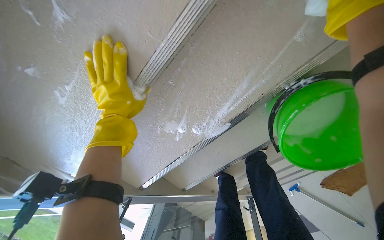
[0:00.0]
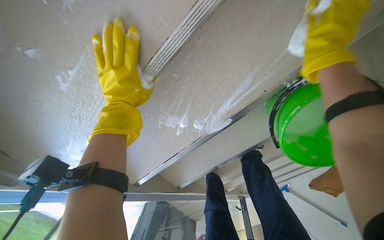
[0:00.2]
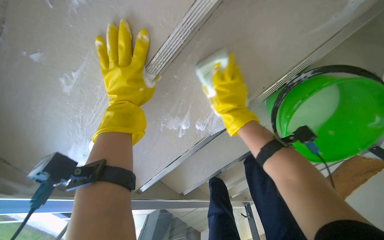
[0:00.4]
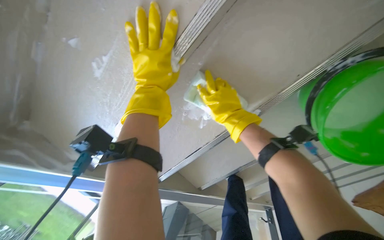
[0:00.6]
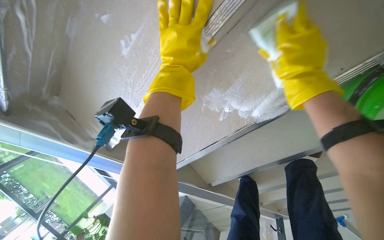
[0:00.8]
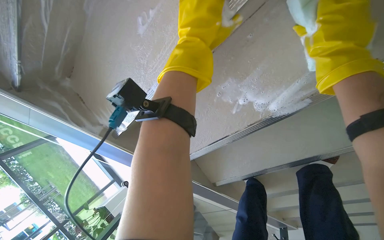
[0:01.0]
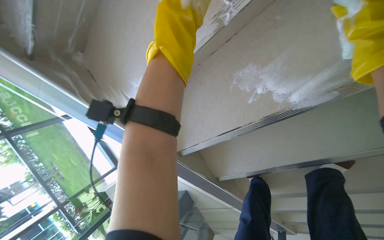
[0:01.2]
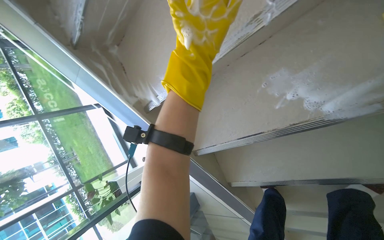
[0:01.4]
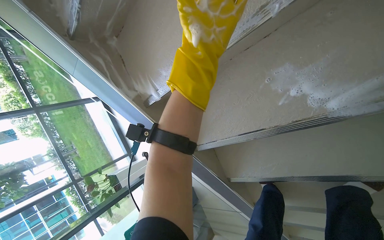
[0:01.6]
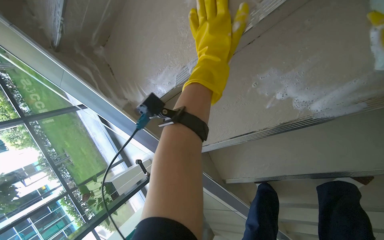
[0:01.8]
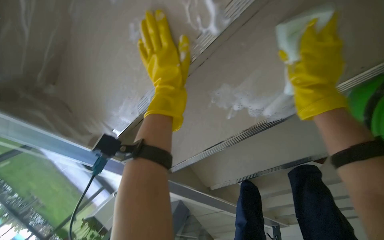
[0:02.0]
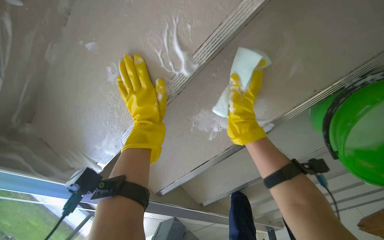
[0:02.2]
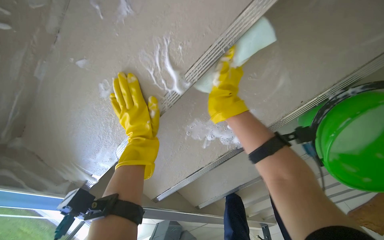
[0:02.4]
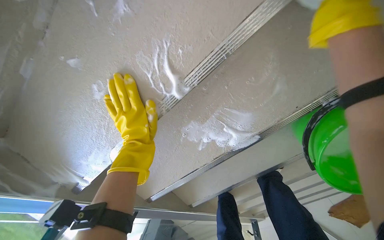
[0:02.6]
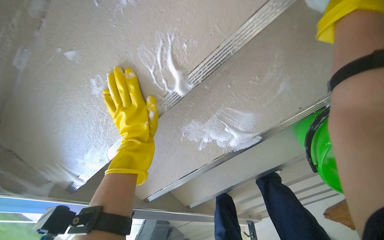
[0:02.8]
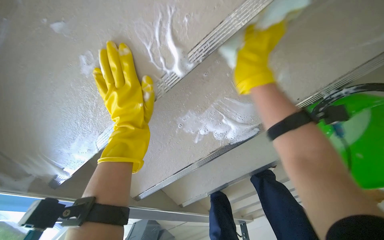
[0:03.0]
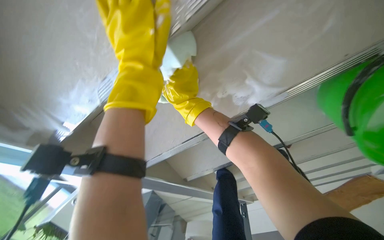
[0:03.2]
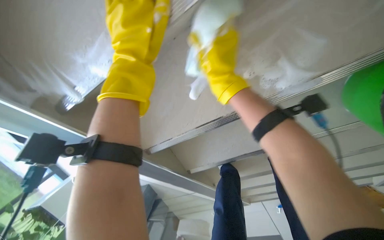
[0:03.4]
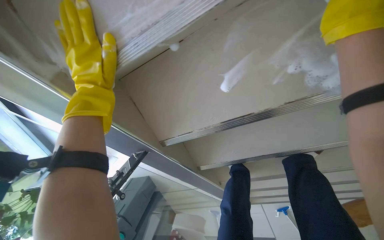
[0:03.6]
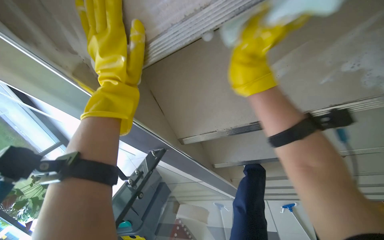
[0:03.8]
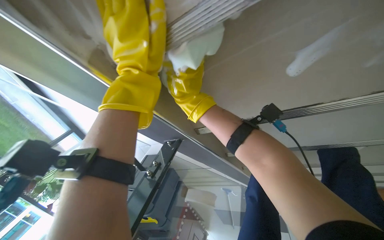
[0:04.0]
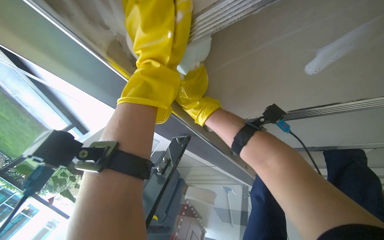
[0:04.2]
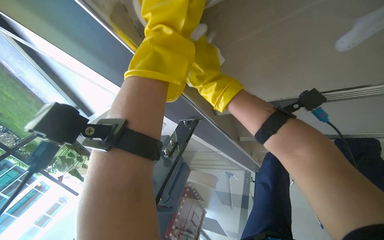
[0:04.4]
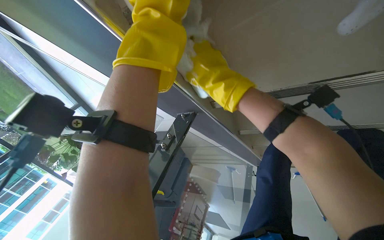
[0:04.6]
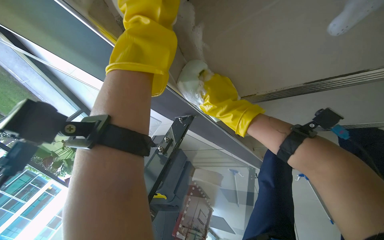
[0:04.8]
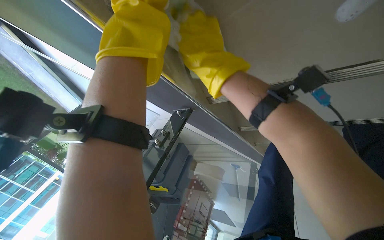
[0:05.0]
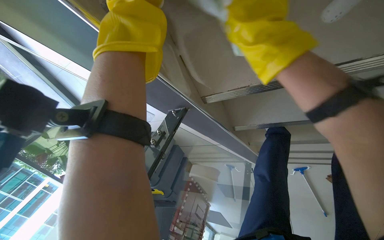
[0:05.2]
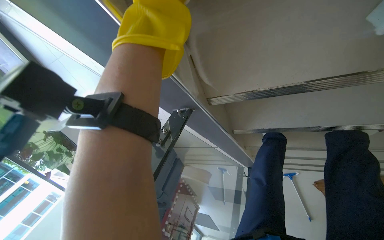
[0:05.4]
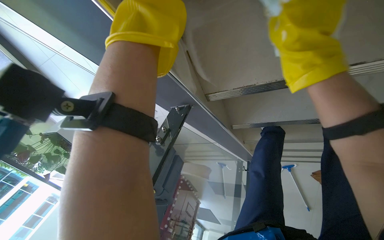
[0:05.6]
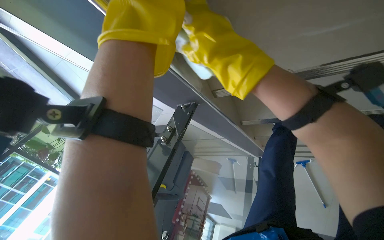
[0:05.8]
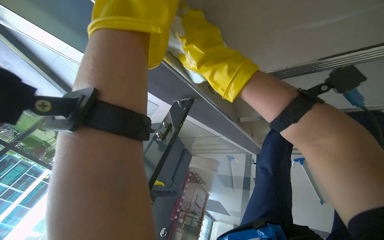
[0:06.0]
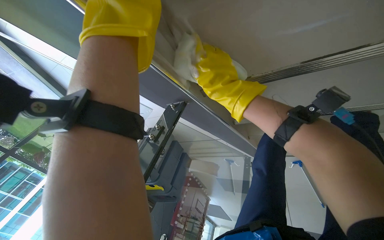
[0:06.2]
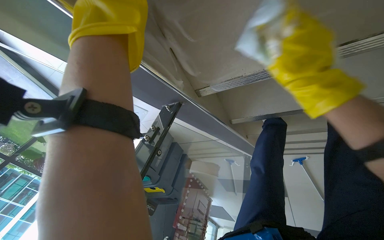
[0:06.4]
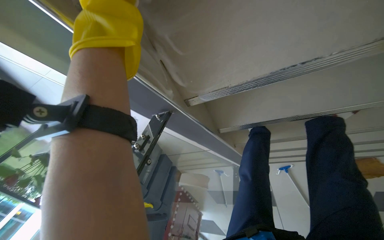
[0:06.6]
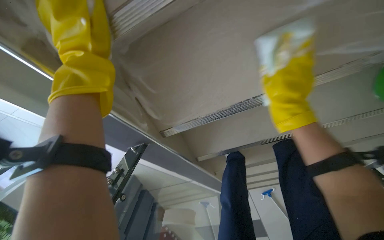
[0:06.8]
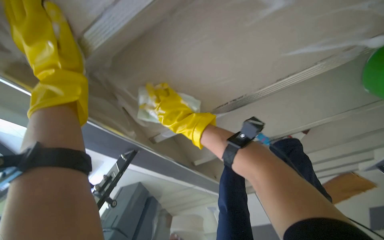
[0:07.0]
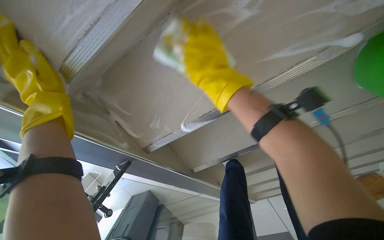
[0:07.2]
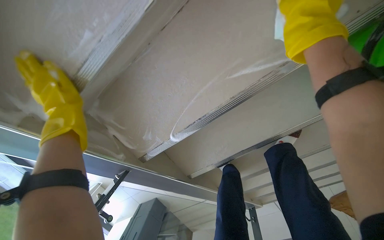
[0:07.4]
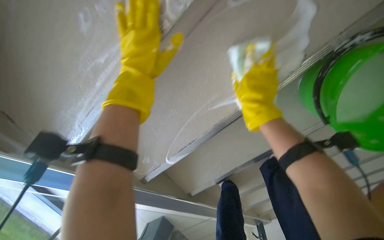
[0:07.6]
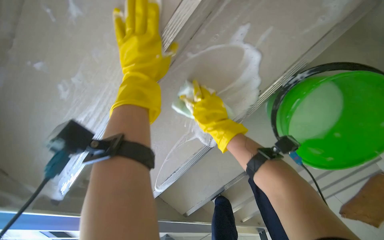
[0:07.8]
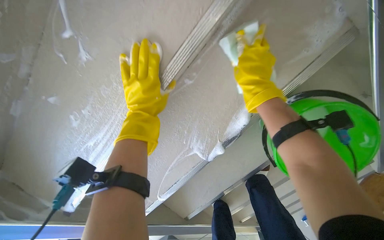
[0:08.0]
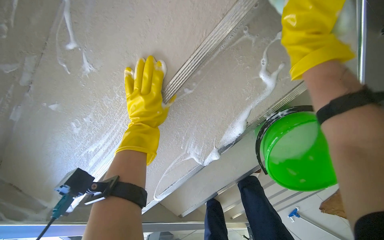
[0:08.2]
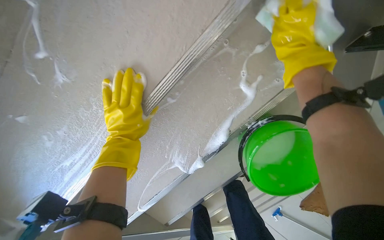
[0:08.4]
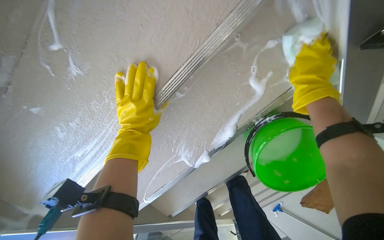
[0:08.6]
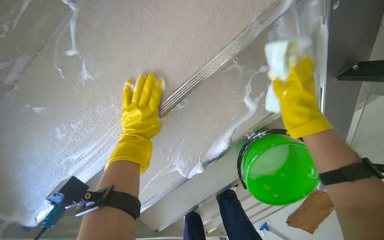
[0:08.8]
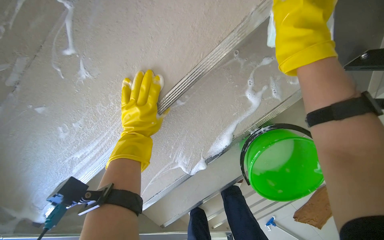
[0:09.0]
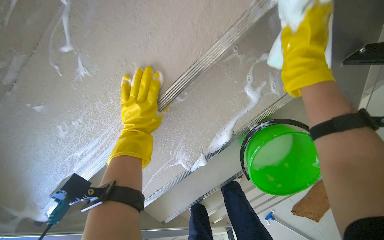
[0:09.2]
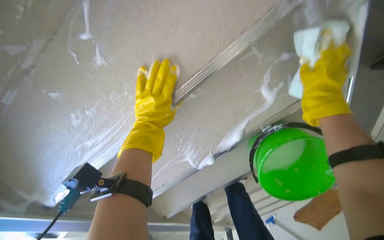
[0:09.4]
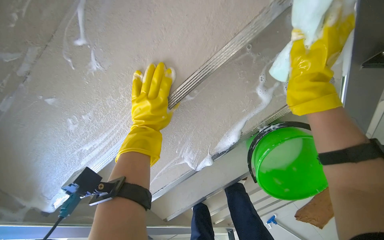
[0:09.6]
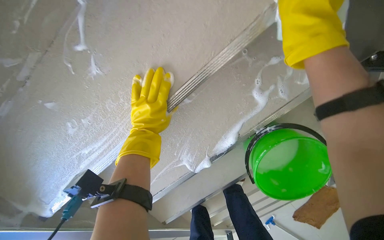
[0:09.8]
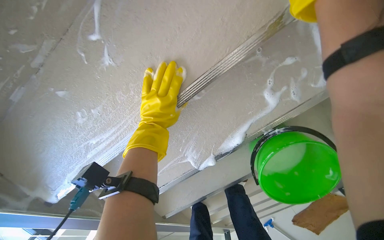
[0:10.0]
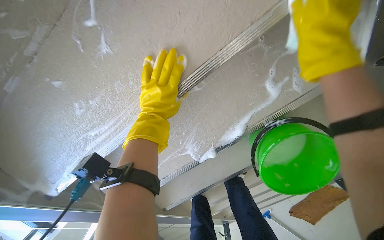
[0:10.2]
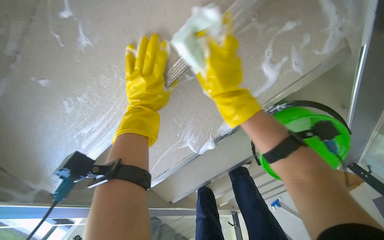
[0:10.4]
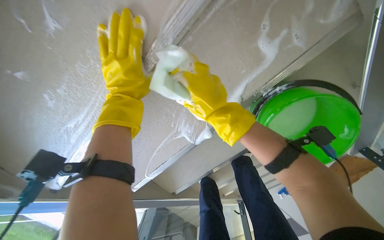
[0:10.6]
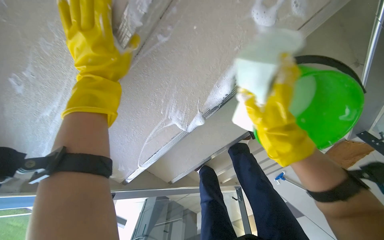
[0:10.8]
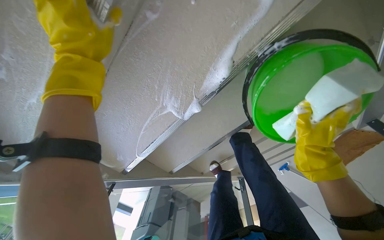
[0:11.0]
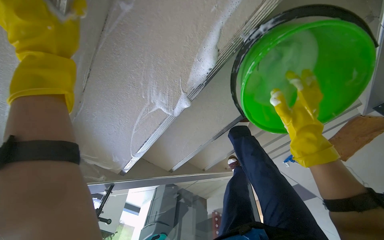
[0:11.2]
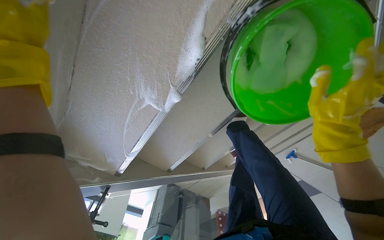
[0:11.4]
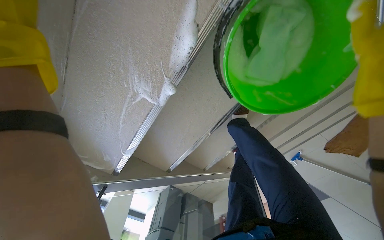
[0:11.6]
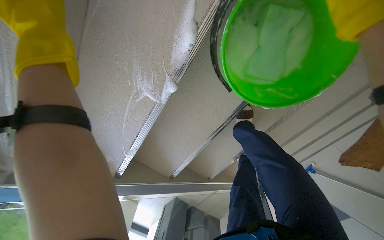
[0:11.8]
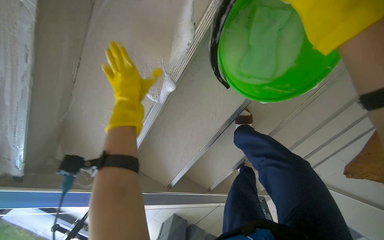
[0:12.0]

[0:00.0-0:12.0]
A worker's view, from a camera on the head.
Job: wiping surfaces.
The whole recording: Scrubbing underside of stairs. The worker scrubs the underside of the stairs with a sponge and cleaning solution.
0:00.0 to 0:01.6: The wearer looks approximately 30 degrees further to the left.
0:01.6 to 0:03.0: The head rotates approximately 30 degrees to the right.
0:03.0 to 0:04.4: The head travels some 50 cm. The camera pitches downward, by about 20 degrees.
0:06.0 to 0:07.6: The camera is carried some 40 cm. The view tips upward by about 30 degrees.
0:07.6 to 0:09.0: The right hand shifts roughly 40 cm up the picture and nearer to the camera, and reaches approximately 30 cm to the right, then returns.

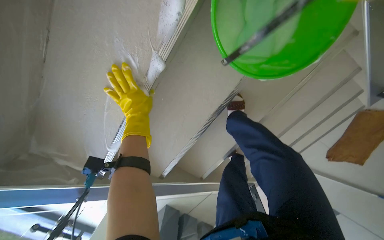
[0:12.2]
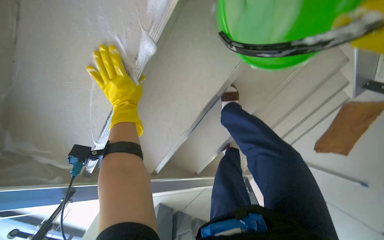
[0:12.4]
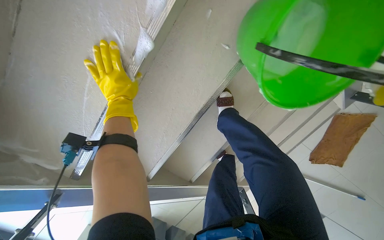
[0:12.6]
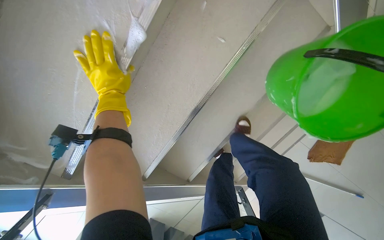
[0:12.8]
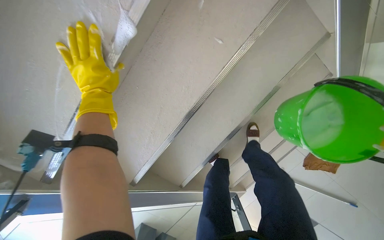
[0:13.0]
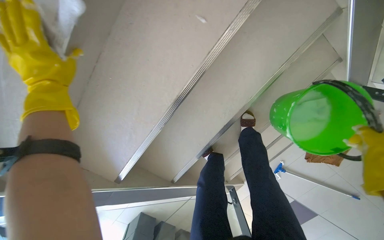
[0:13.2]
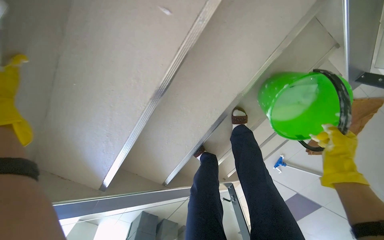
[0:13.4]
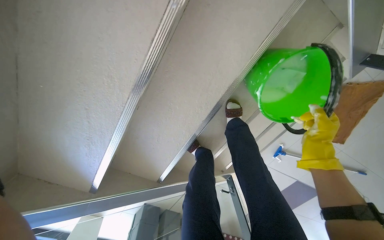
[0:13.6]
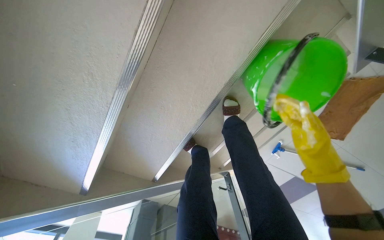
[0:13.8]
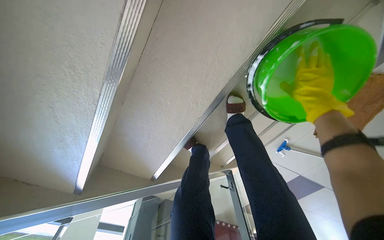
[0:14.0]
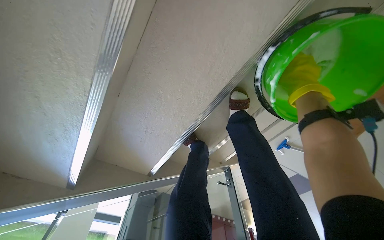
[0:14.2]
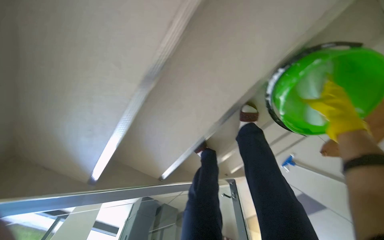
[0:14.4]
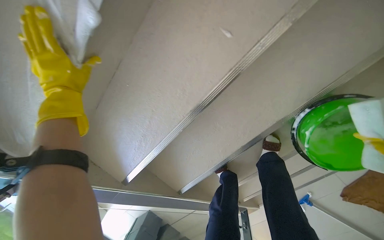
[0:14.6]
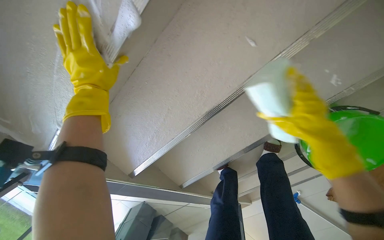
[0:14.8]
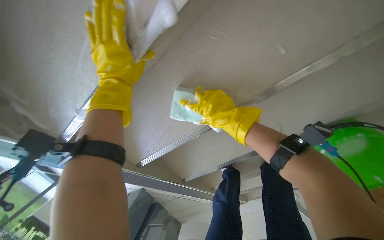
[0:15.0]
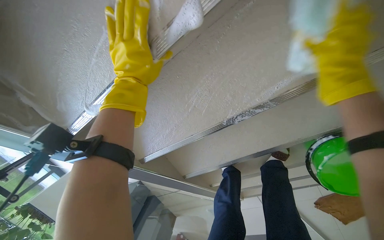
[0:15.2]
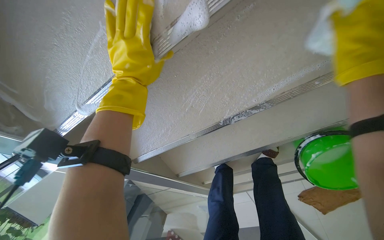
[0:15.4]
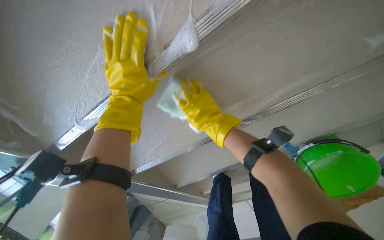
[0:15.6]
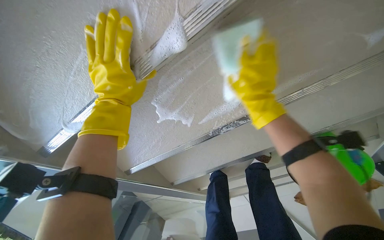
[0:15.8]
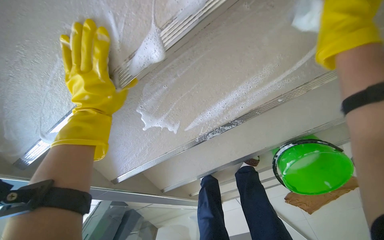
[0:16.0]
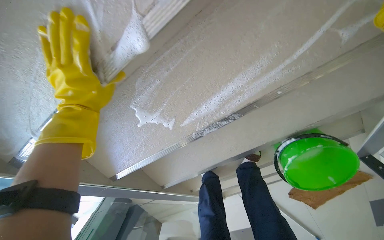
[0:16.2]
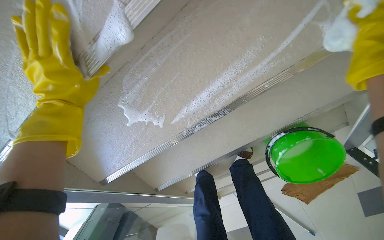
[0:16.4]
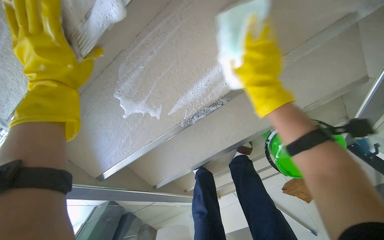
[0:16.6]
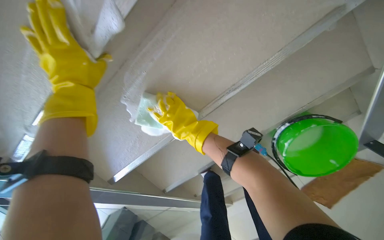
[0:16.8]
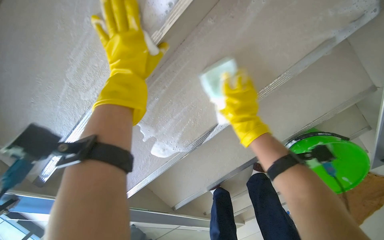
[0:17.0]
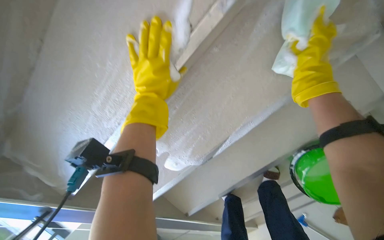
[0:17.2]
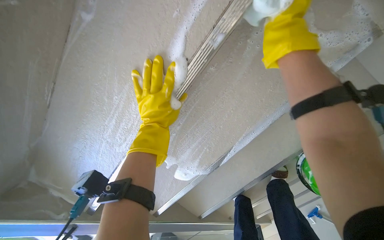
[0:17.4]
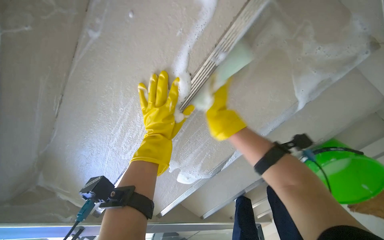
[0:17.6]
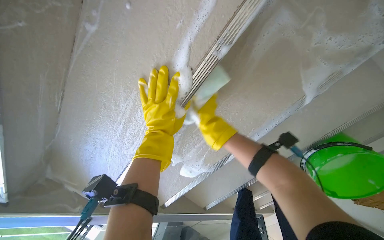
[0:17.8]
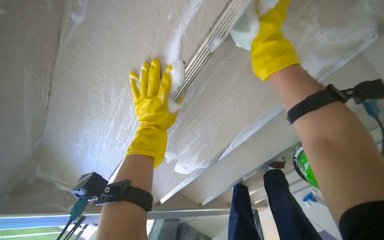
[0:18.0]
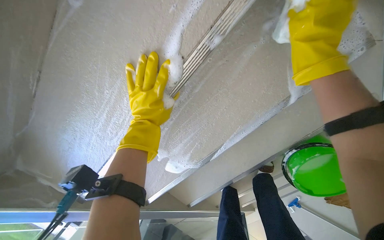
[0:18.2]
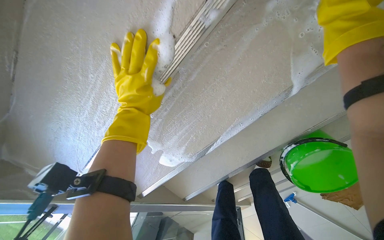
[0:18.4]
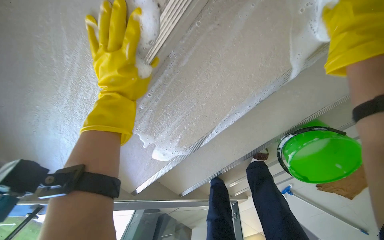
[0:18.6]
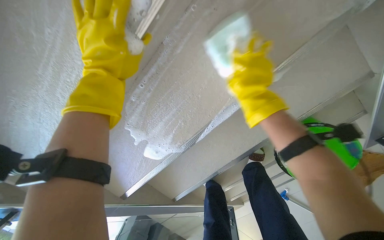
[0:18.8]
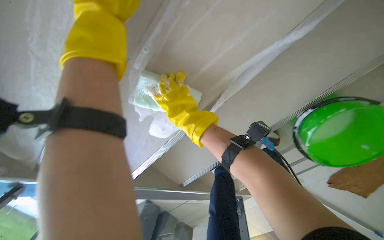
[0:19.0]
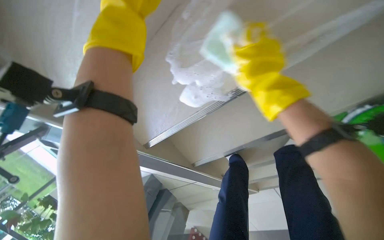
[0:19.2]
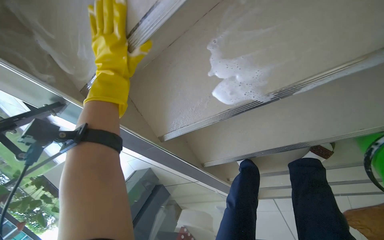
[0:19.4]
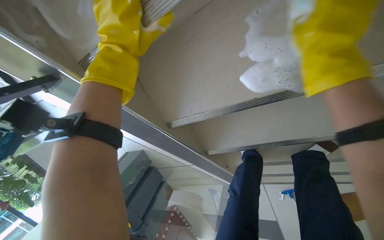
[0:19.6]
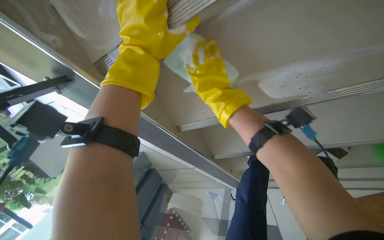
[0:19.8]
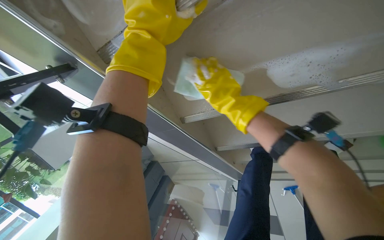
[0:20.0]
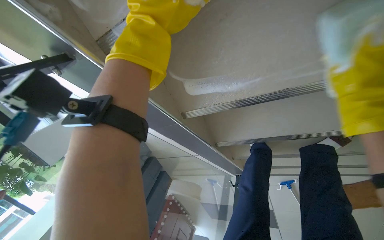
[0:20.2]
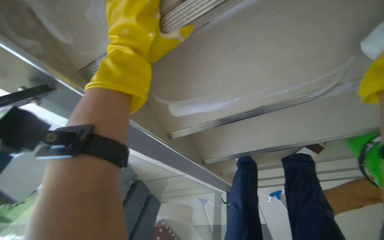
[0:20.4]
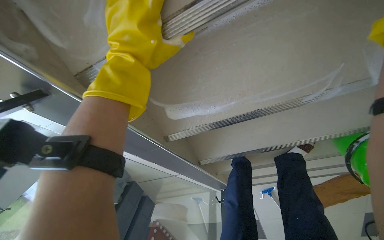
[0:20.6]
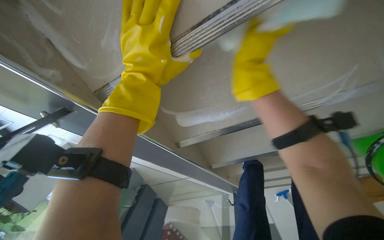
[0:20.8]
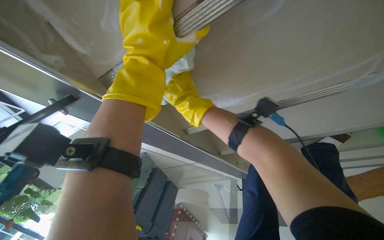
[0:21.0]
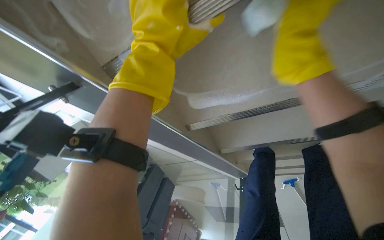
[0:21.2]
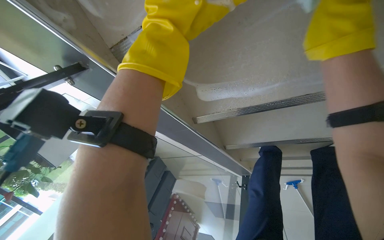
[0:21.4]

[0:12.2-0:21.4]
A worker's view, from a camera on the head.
Job: wiping surfaces.
The whole recording: Scrubbing underside of stairs. The worker scrubs the underside of the stairs with a sponge and cleaning solution.
0:13.8 to 0:15.2: Everything in view rotates some 30 degrees clockwise.
0:18.4 to 0:19.8: The camera travels roughly 50 cm.
